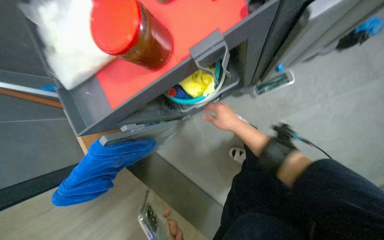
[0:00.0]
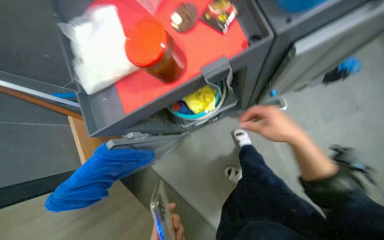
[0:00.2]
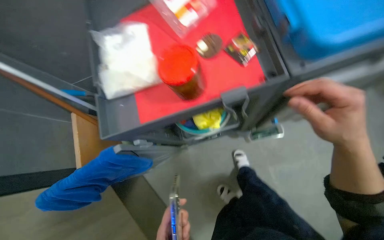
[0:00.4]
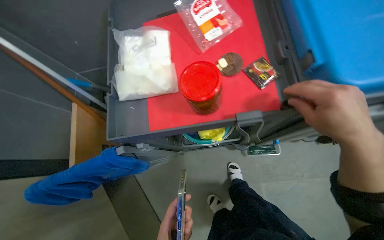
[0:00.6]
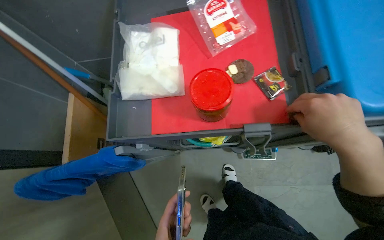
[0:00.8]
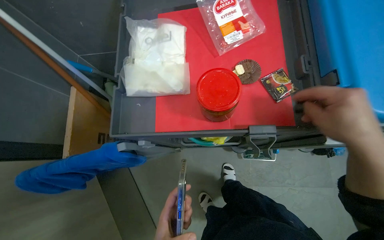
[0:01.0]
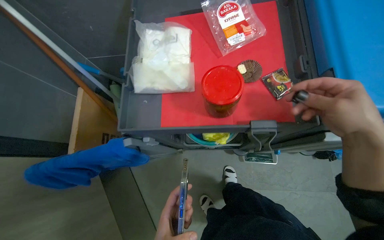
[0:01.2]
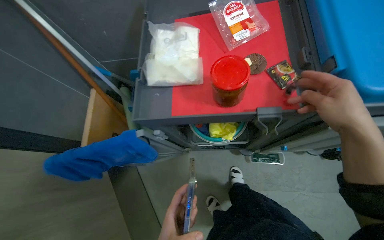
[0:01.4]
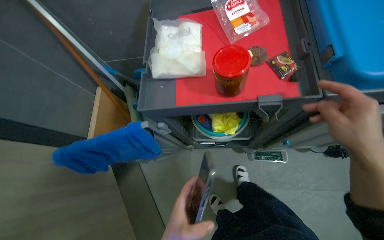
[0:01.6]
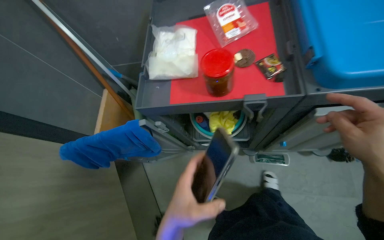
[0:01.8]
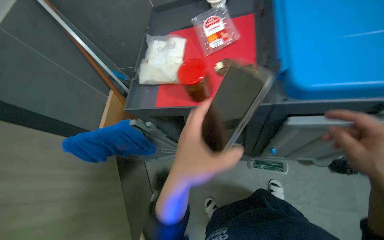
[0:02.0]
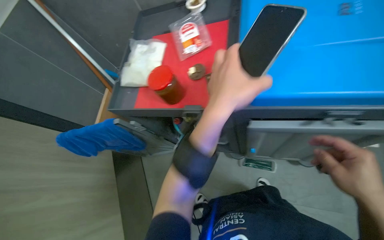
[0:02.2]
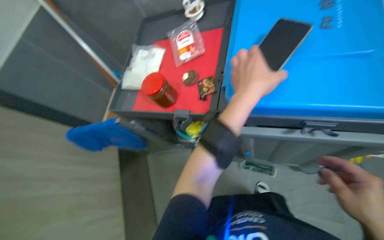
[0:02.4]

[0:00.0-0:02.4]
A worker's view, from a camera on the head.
Job: preparing cleaning supplies.
The whole recording: Organizing and preparing cleaning supplies. The worker organizes items on the cleaning cart, fills buckets with water, and puts on yellow gloves.
0:00.0 to 0:01.2: The view tilts about 15 degrees upward. Everything in view rotates roughly 30 degrees clockwise.
0:01.2 to 0:02.4: The view swings some 15 degrees to the left. The right hand shifts about 35 cm to the right and down the picture.
